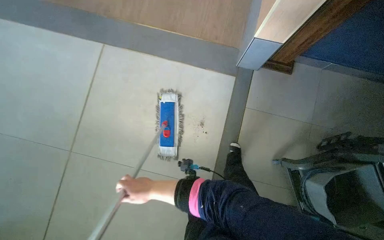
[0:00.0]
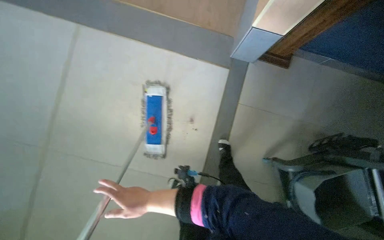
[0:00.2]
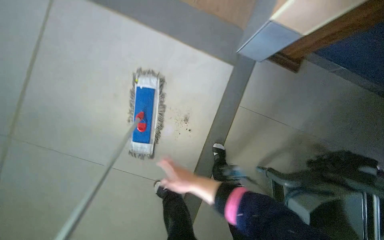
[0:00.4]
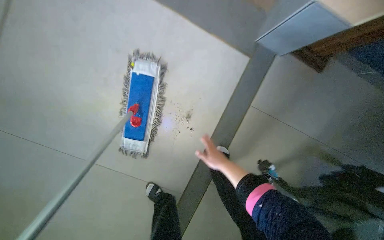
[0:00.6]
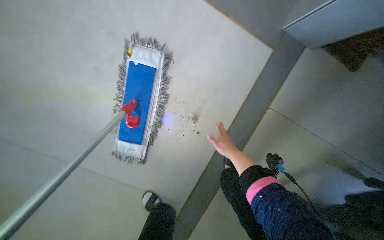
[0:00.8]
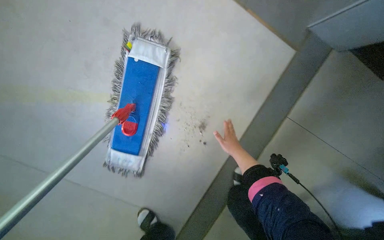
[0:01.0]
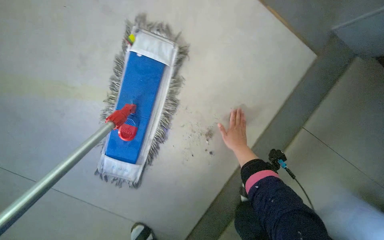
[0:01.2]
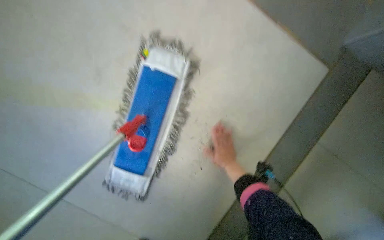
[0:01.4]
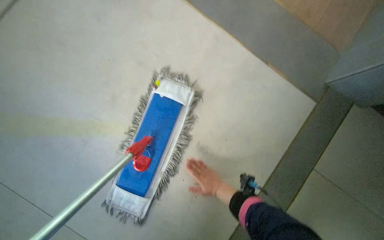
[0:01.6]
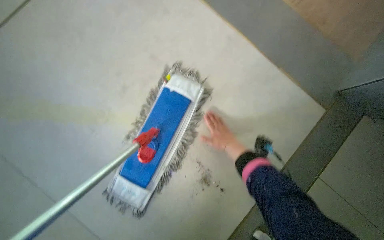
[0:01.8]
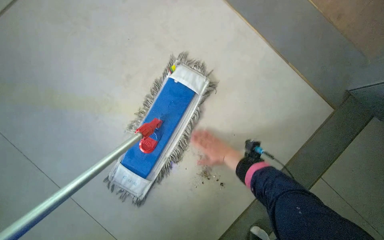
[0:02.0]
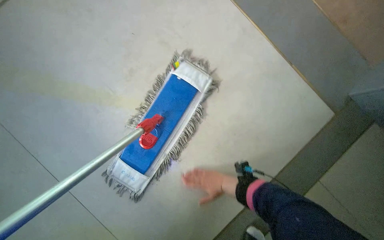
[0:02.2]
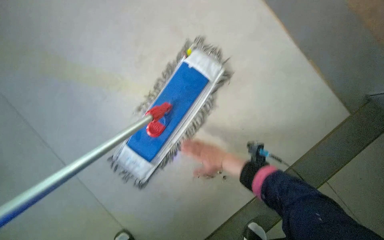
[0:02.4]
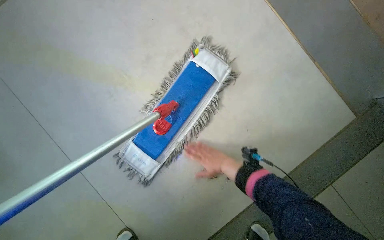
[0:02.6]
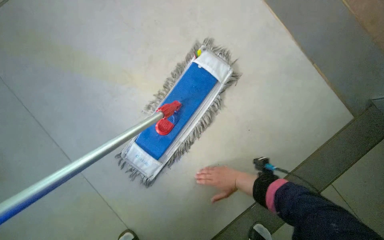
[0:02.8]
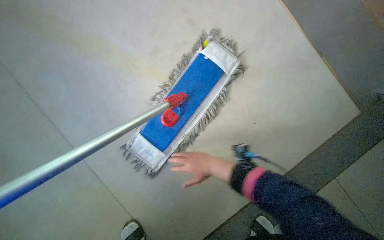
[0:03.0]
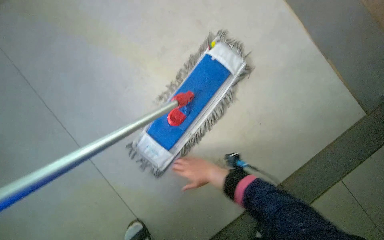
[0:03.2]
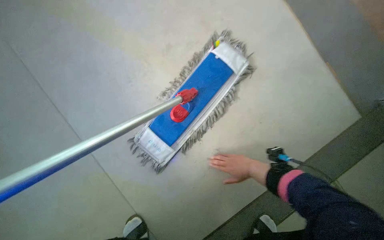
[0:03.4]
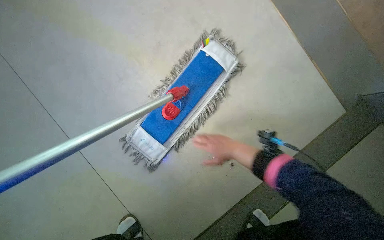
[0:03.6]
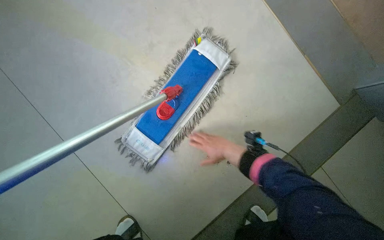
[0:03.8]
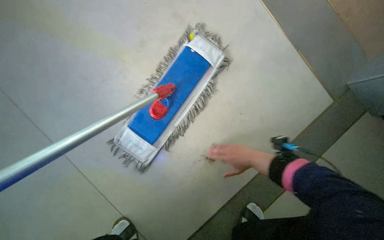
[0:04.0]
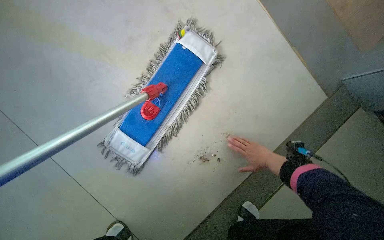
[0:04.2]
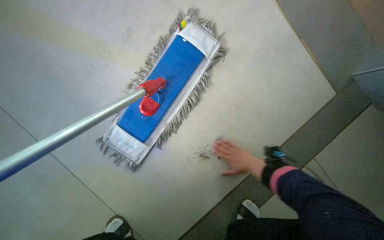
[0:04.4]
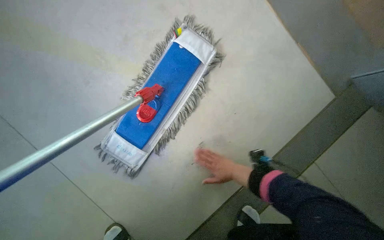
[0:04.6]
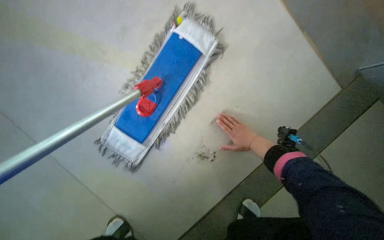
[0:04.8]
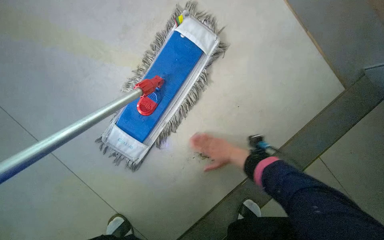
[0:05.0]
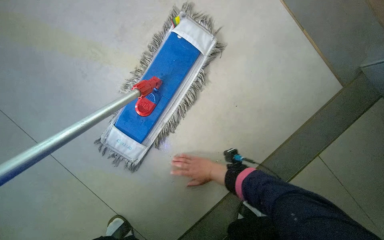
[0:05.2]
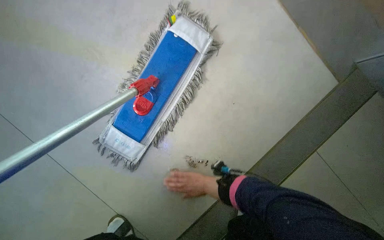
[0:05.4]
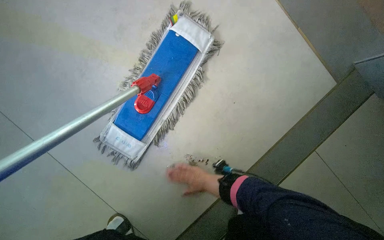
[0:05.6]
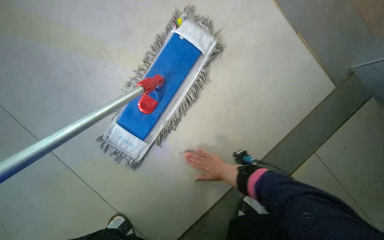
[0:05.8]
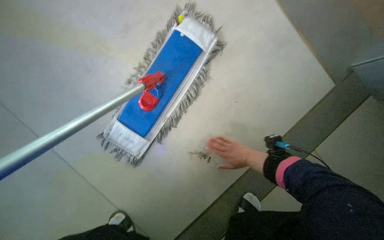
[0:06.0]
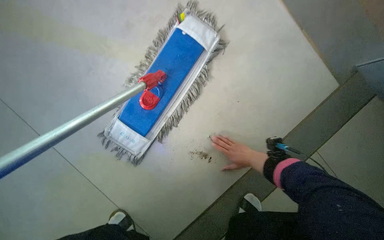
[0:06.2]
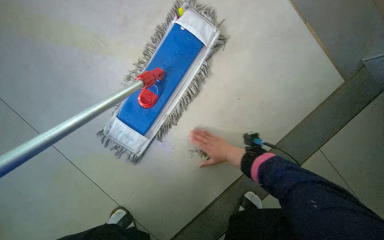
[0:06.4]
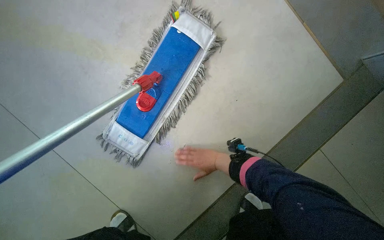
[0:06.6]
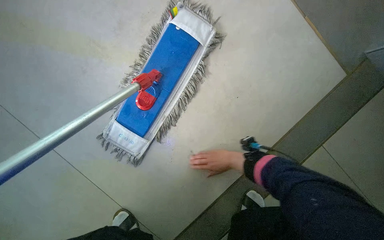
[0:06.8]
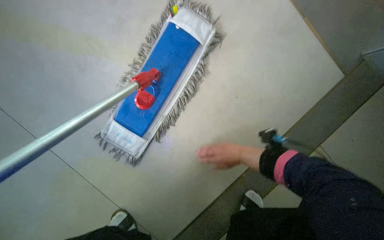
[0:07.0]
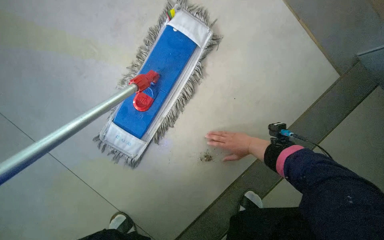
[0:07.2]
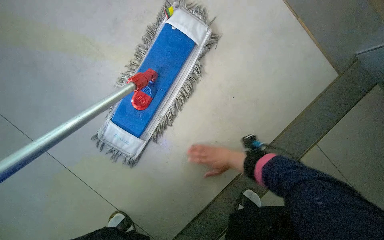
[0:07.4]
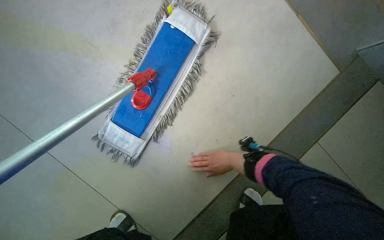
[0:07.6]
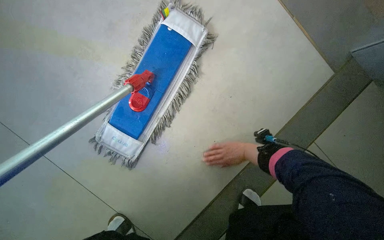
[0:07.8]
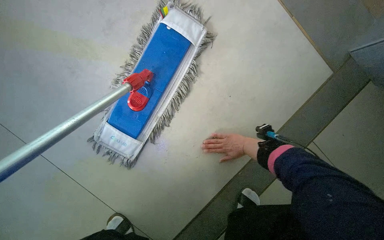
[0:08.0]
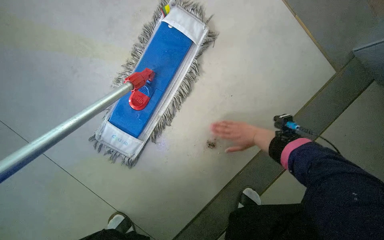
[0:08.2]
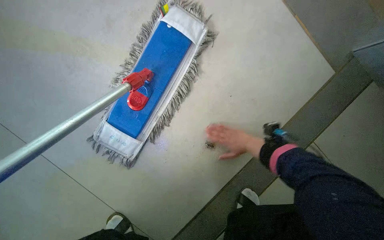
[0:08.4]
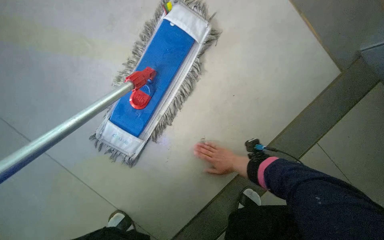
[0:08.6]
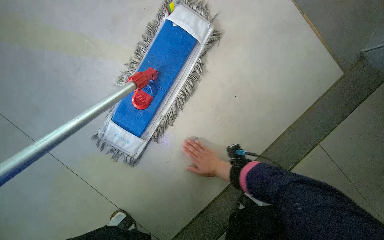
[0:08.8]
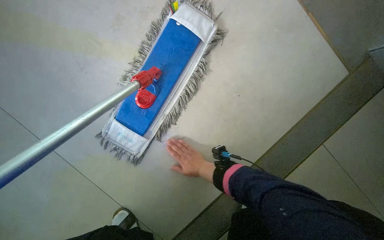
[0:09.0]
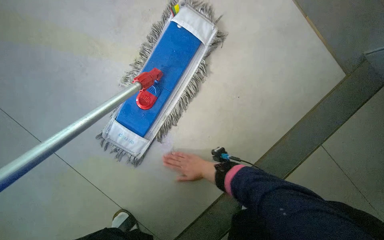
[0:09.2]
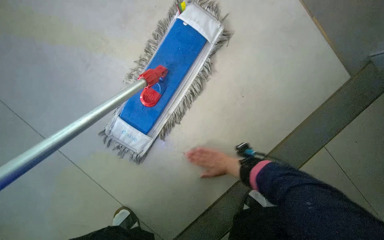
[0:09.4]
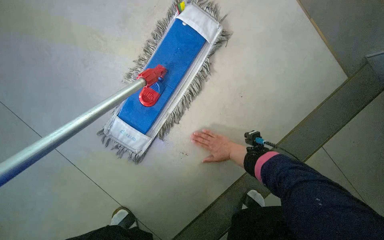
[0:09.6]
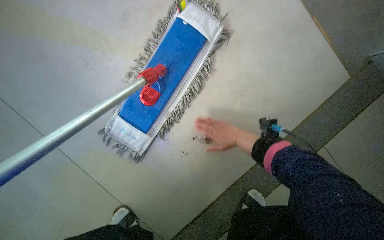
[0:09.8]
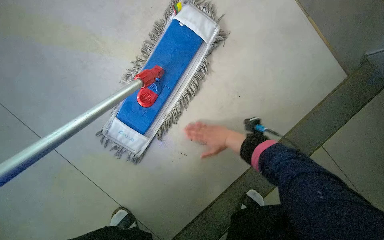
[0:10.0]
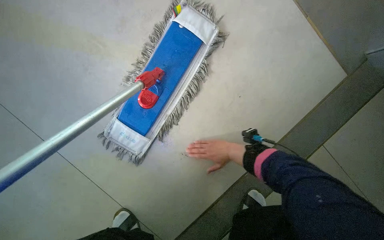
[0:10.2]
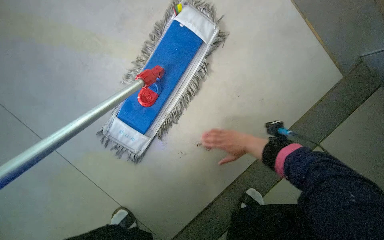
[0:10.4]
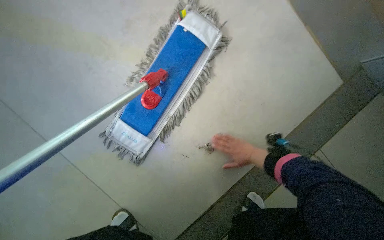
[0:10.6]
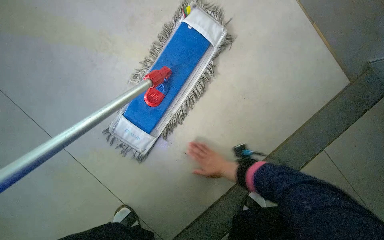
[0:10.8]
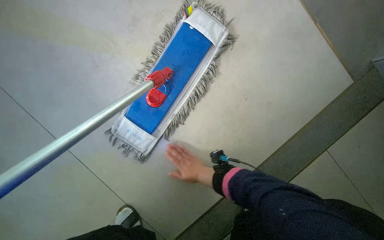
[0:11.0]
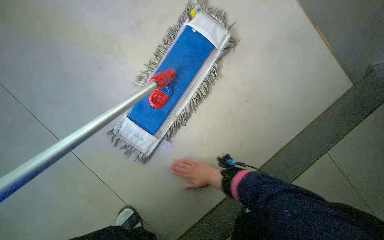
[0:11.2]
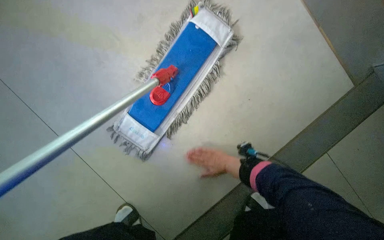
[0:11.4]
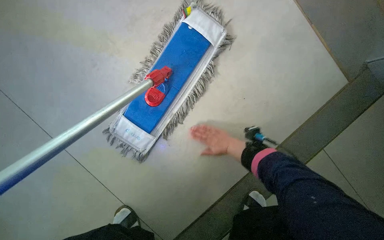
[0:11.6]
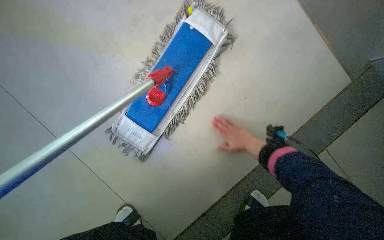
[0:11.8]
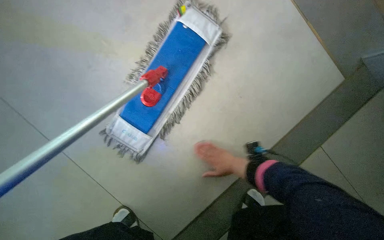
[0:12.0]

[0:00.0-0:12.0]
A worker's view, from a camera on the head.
Job: sweeping floor.
The whole recording: Picking up debris from floor. The worker picks up debris from the tiled floor by hand.
0:00.0 to 0:01.6: The camera is carried approximately 70 cm.
0:03.0 to 0:04.4: The right hand goes roughly 25 cm to the right and farther from the camera.
0:04.4 to 0:06.0: The right hand moves left and right over some 20 cm, changing direction 3 times.
0:06.0 to 0:07.6: The right hand reaches approximately 10 cm to the left, then returns.
0:07.6 to 0:09.0: The right hand goes about 15 cm to the left.
0:09.0 to 0:10.4: The right hand shifts roughly 20 cm to the right and up the picture.
0:10.4 to 0:12.0: The right hand goes to the left and returns, some 20 cm each way.

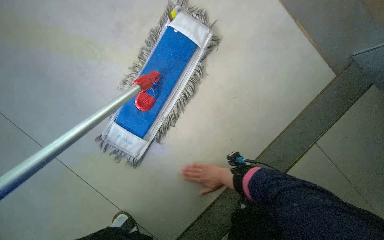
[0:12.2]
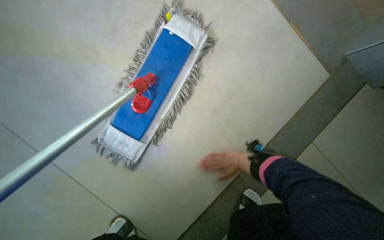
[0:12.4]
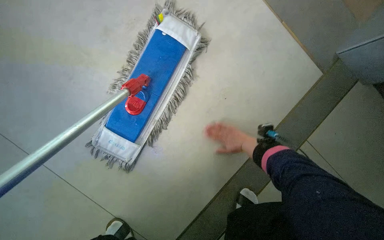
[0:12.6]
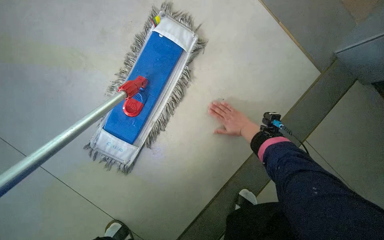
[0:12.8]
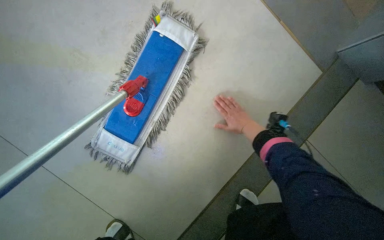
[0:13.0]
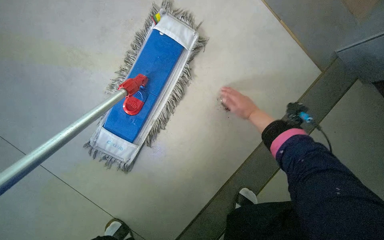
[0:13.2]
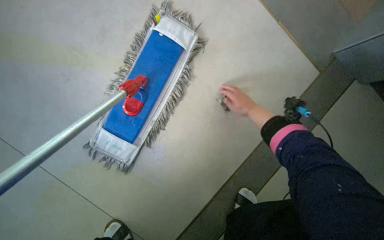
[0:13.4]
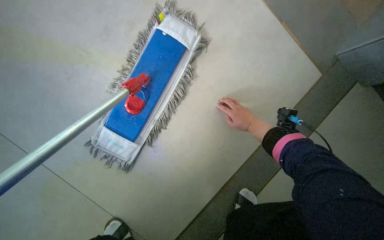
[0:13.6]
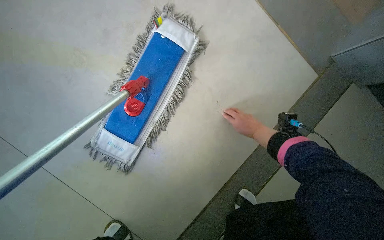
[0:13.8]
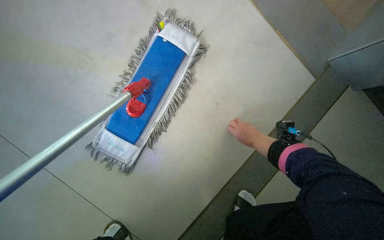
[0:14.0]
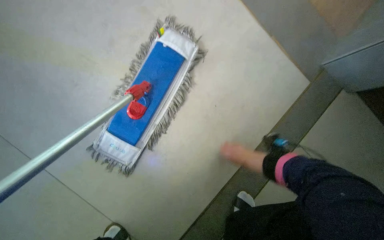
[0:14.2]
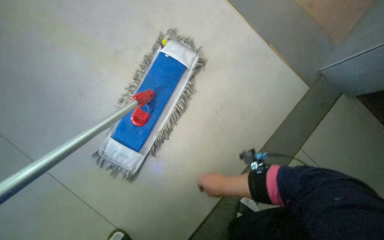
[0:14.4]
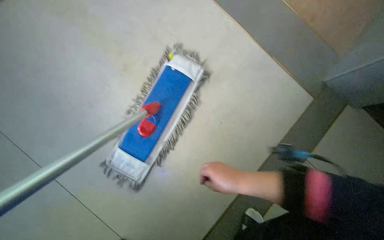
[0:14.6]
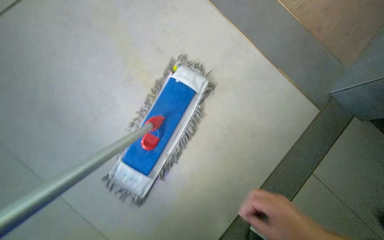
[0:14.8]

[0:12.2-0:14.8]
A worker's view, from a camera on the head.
Job: sweeping floor.
The whole recording: Picking up debris from floor. The worker picks up debris from the tiled floor by hand.
0:12.2 to 0:13.4: The right hand heads up the picture and to the right, covering roughly 30 cm.

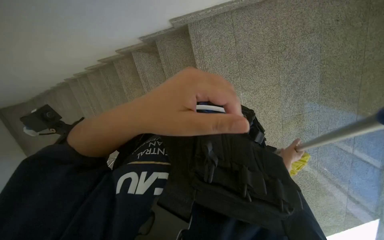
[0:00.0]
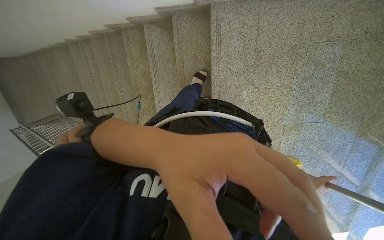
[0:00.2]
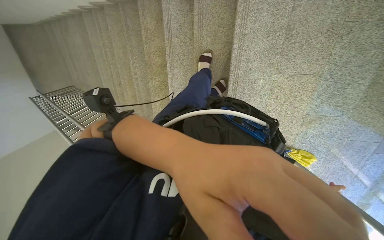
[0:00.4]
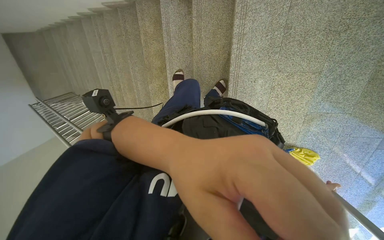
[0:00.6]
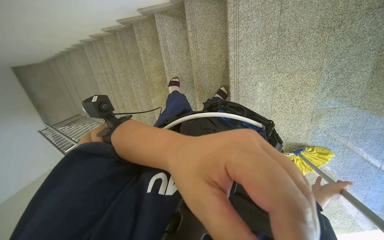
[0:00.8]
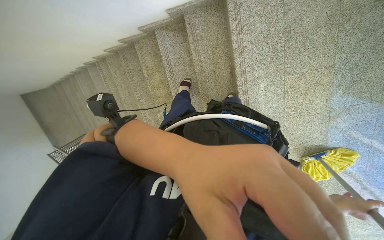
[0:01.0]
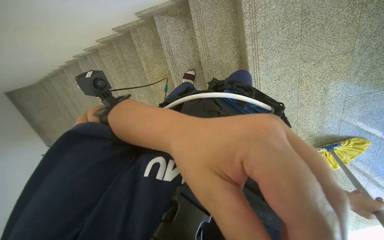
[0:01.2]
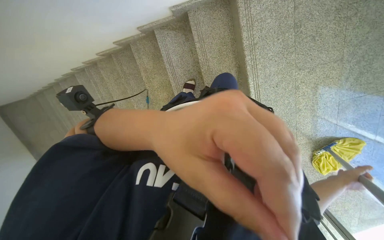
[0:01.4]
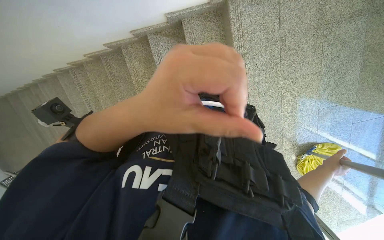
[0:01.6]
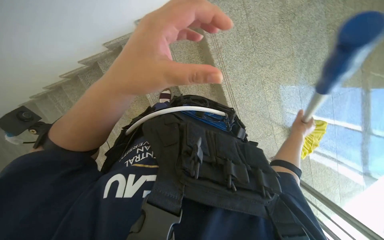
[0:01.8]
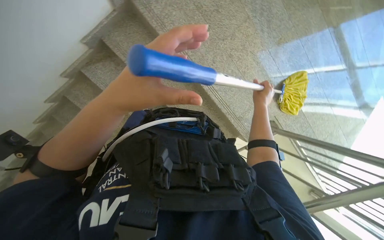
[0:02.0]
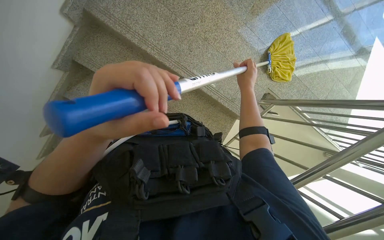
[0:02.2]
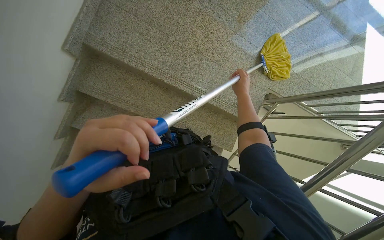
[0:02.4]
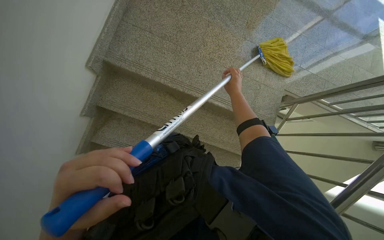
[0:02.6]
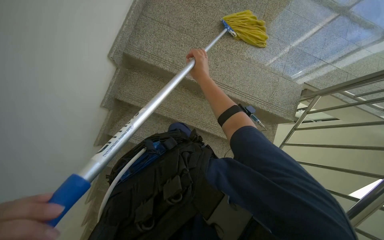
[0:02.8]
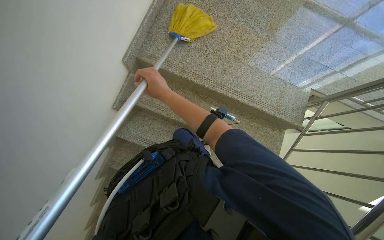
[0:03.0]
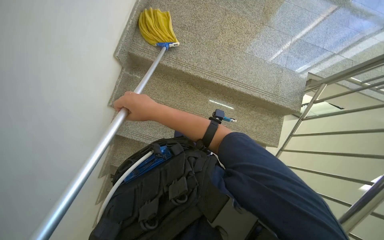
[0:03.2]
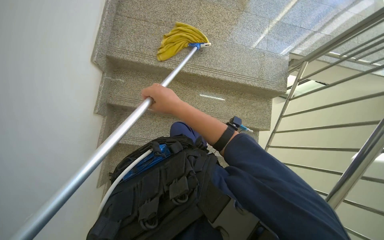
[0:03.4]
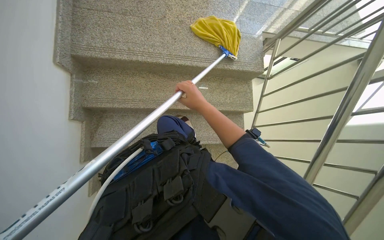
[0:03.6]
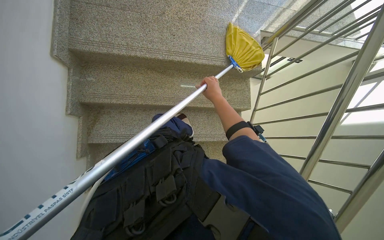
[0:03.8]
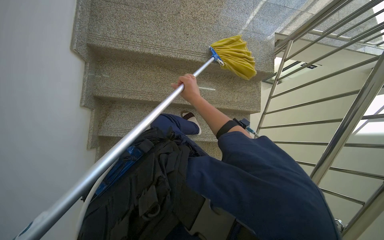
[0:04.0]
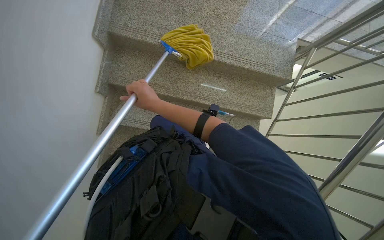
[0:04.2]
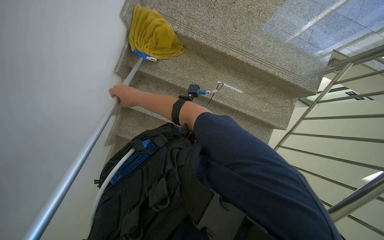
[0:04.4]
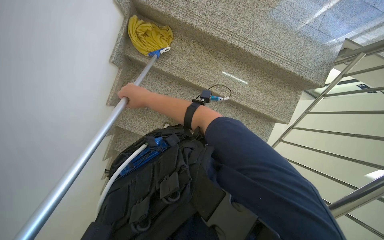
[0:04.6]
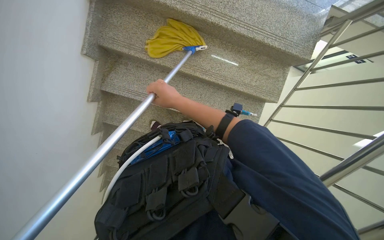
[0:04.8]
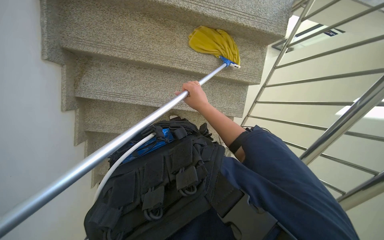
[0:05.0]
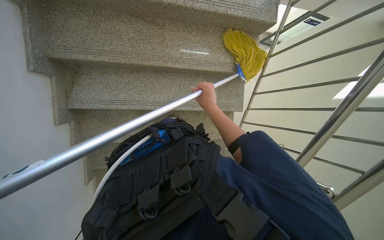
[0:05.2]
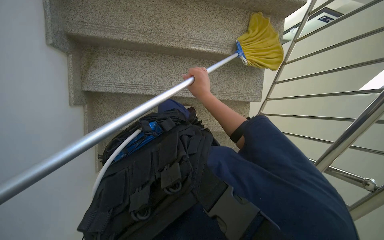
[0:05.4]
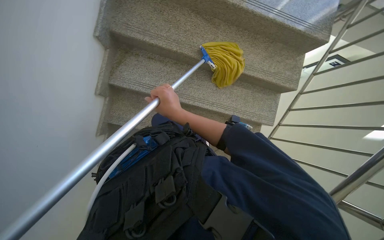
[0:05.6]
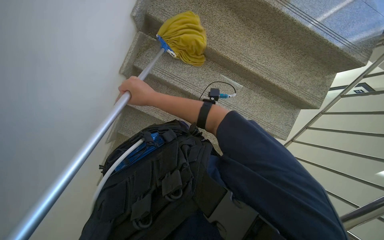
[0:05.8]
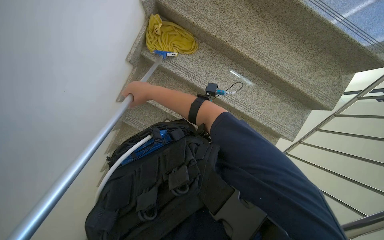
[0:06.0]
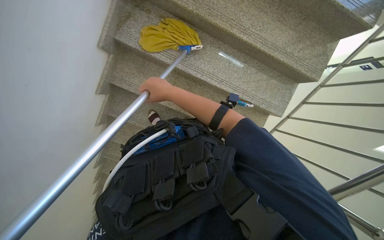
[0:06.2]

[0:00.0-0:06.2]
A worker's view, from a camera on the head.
Job: mopping floor.
The whole recording: Mopping building stairs. The worker mops the granite stairs with a yellow mop.
0:01.6 to 0:03.2: The scene rotates counterclockwise by roughly 60 degrees.
0:03.2 to 0:04.6: The right hand travels farther from the camera by roughly 15 cm, and goes to the right and returns, roughly 30 cm each way.
